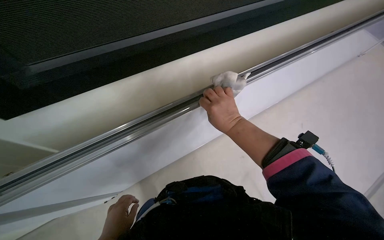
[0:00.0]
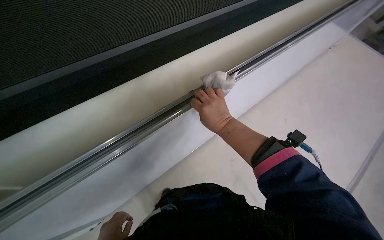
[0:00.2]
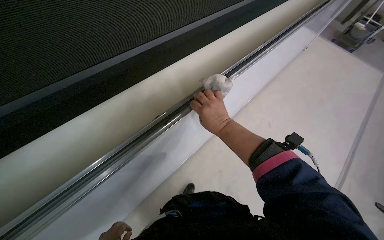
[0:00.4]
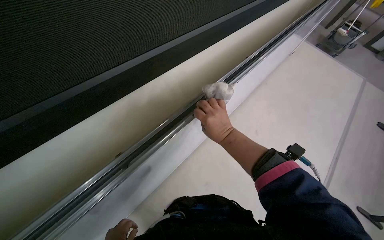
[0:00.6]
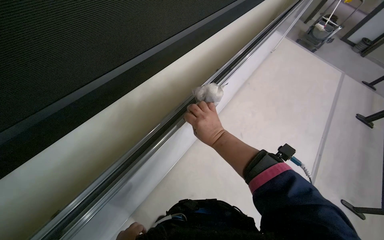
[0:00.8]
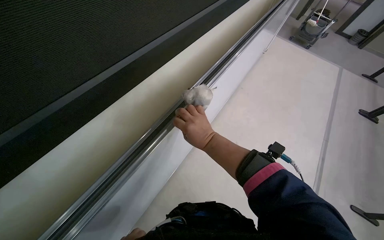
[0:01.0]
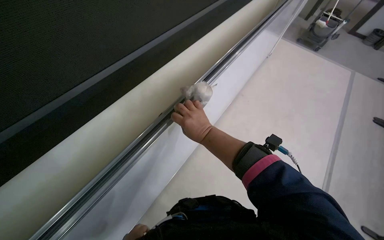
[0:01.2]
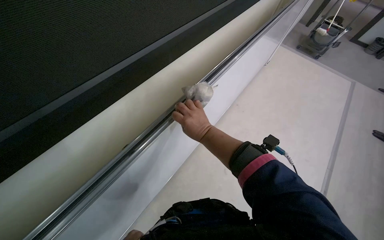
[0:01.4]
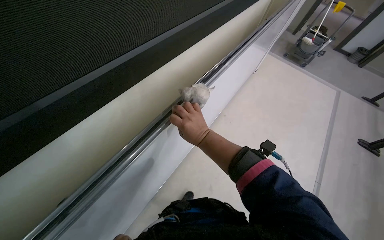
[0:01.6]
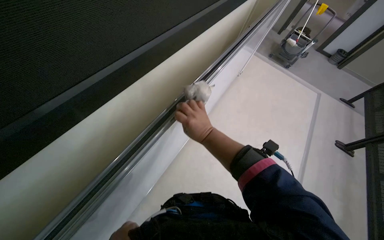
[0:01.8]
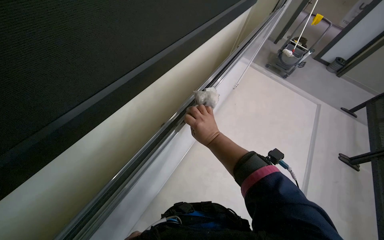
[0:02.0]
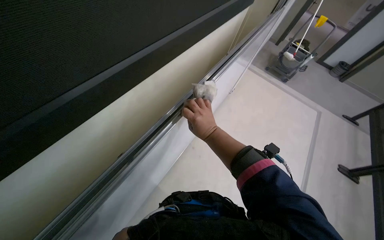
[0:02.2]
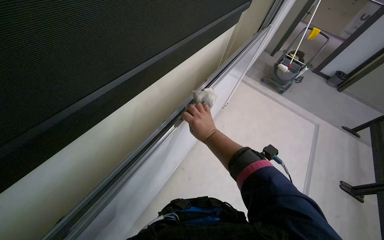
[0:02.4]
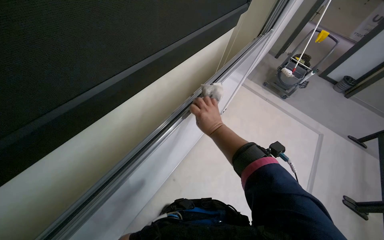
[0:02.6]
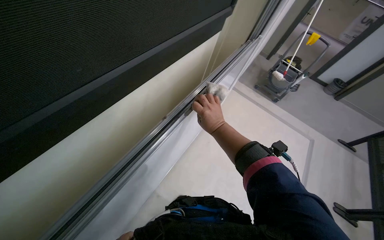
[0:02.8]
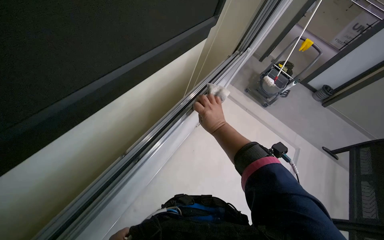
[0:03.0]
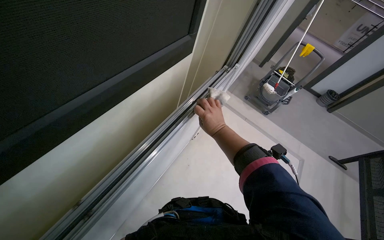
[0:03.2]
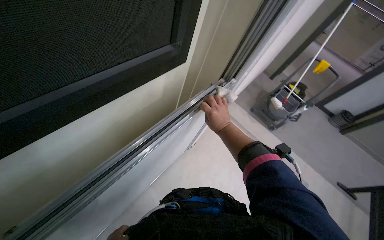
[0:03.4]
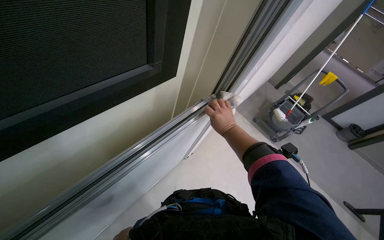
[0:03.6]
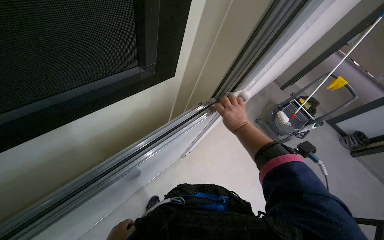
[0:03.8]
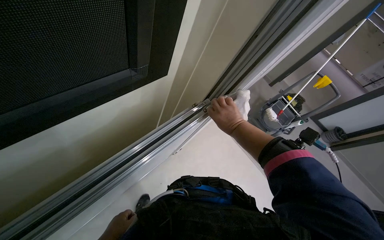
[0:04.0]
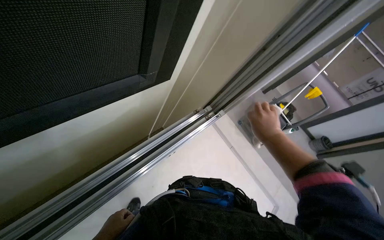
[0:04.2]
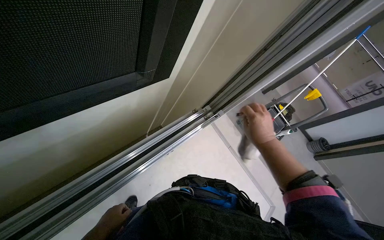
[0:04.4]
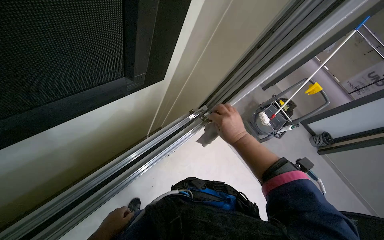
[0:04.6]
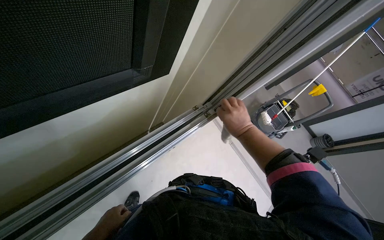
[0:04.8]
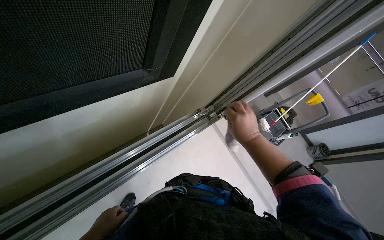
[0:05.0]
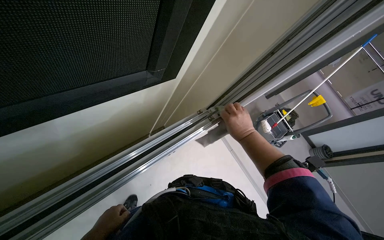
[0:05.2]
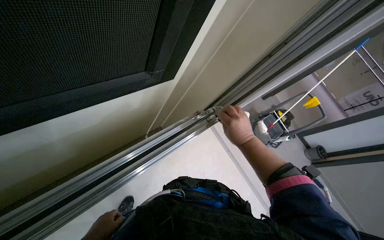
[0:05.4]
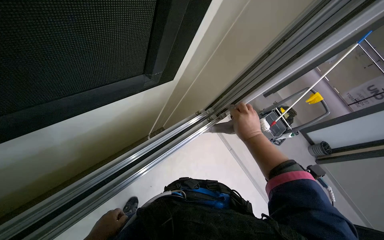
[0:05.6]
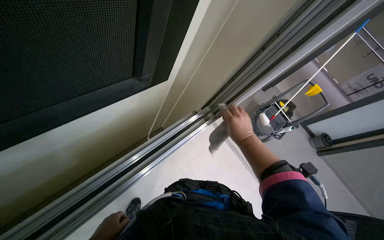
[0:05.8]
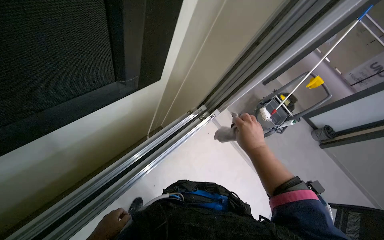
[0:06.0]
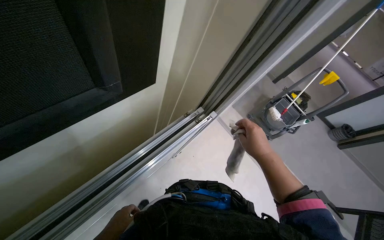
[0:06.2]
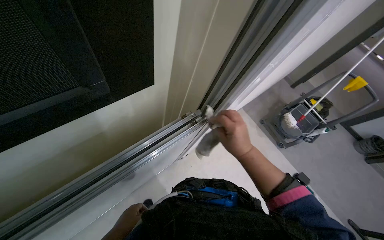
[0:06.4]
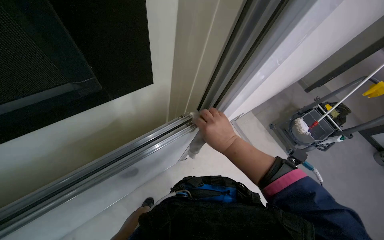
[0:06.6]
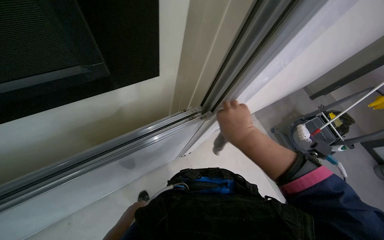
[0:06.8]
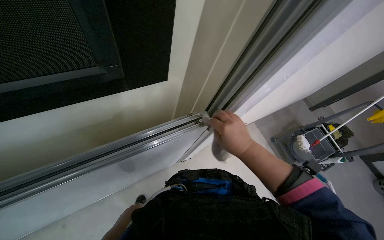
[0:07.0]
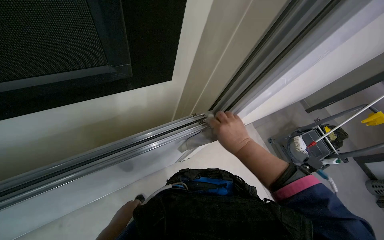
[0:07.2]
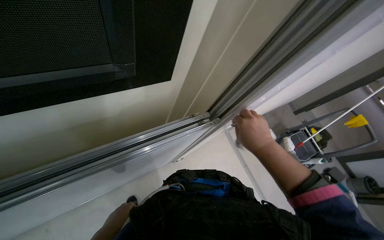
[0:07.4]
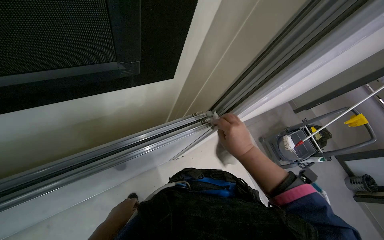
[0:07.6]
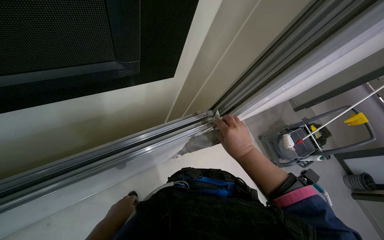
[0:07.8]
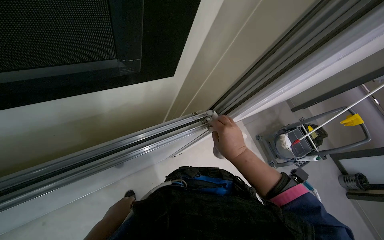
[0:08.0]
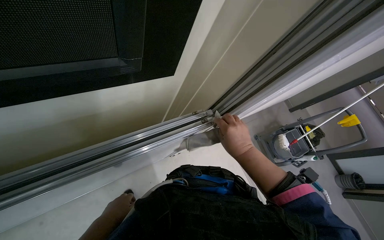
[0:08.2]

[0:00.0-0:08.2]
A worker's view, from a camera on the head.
Job: wiping surfaces.
The whole recording: Cleaning whiteboard frame. The worker wipes the metal frame of the whiteboard with a cloth.
0:03.2 to 0:05.0: The right hand heads nearer to the camera, covering about 10 cm.
0:05.0 to 0:06.6: The right hand moves to the left, some 10 cm.

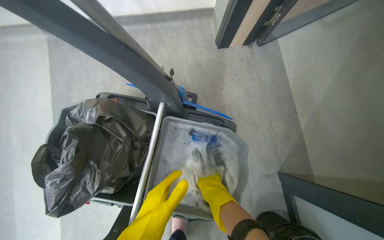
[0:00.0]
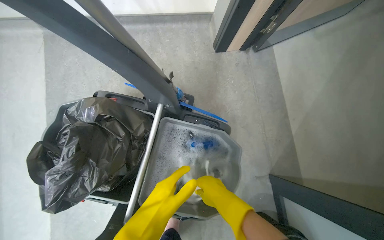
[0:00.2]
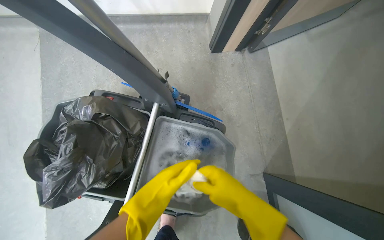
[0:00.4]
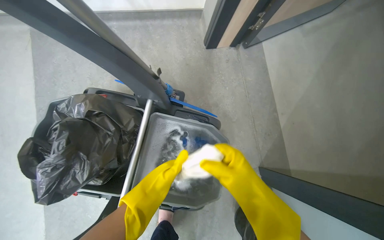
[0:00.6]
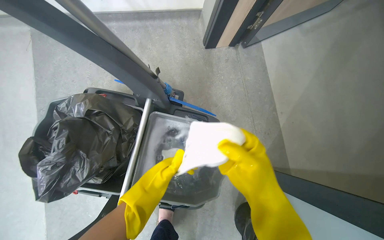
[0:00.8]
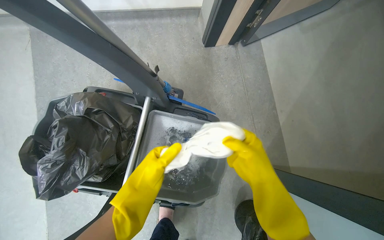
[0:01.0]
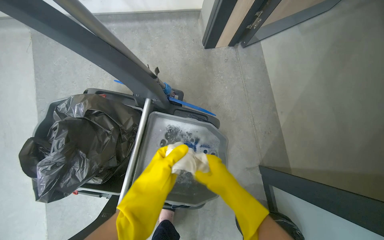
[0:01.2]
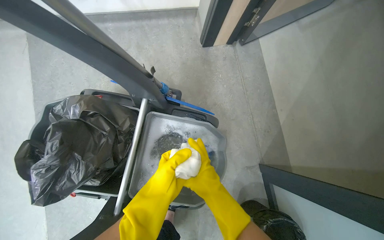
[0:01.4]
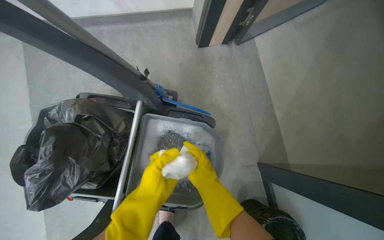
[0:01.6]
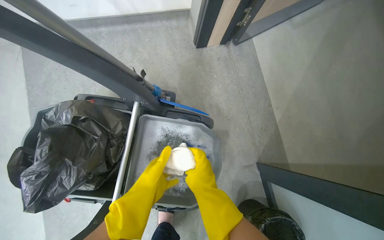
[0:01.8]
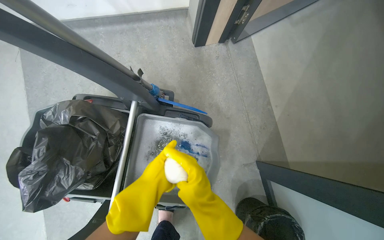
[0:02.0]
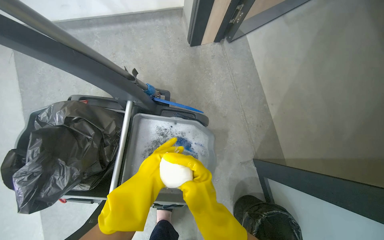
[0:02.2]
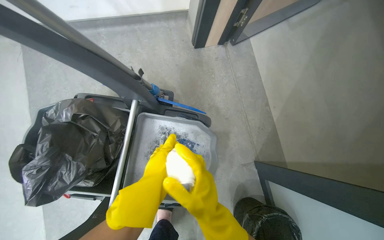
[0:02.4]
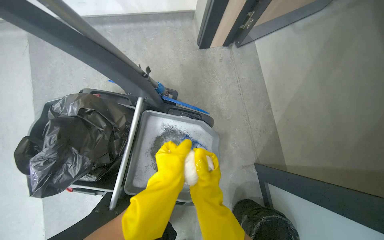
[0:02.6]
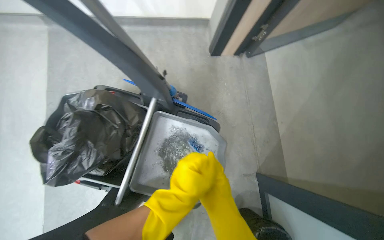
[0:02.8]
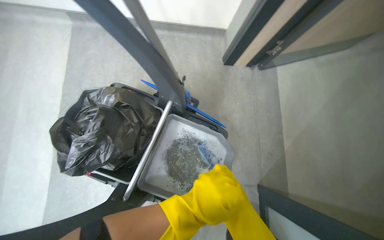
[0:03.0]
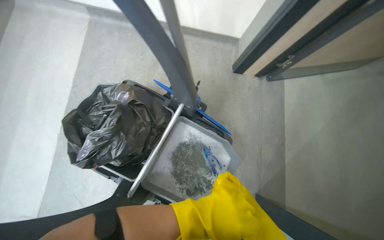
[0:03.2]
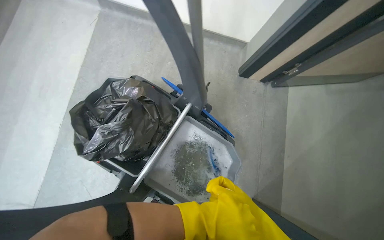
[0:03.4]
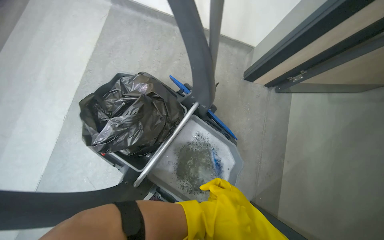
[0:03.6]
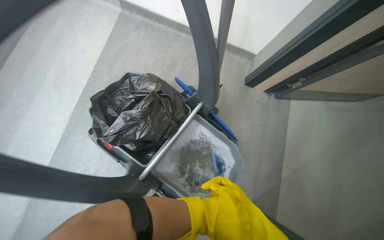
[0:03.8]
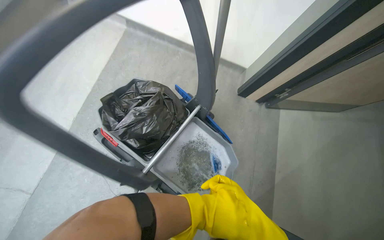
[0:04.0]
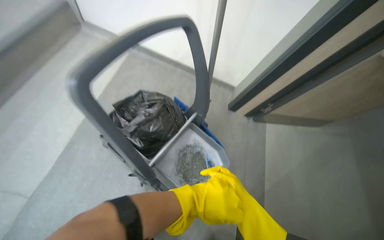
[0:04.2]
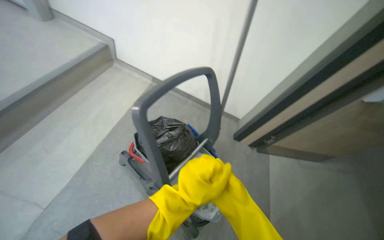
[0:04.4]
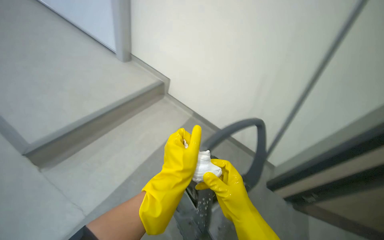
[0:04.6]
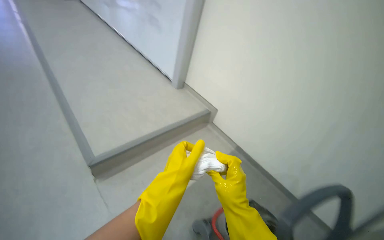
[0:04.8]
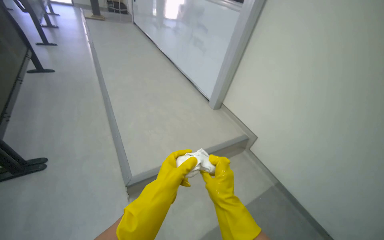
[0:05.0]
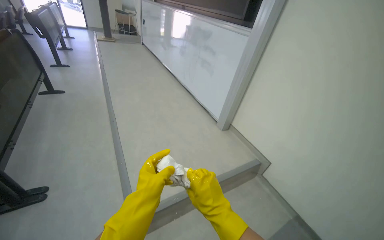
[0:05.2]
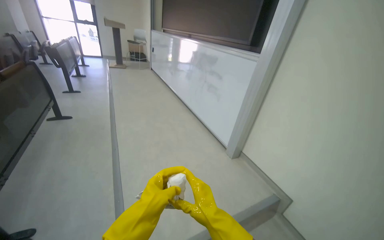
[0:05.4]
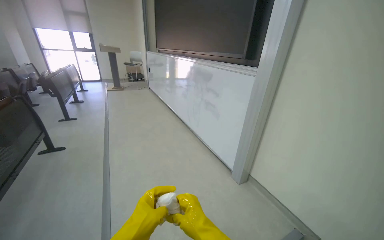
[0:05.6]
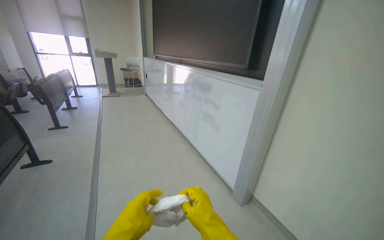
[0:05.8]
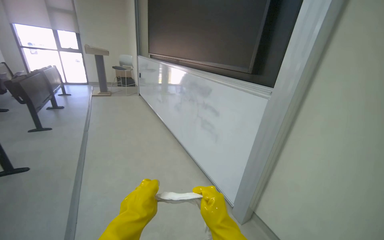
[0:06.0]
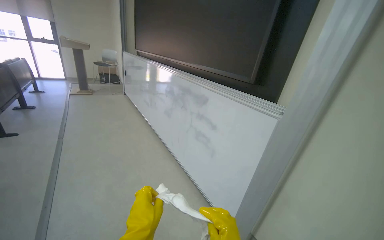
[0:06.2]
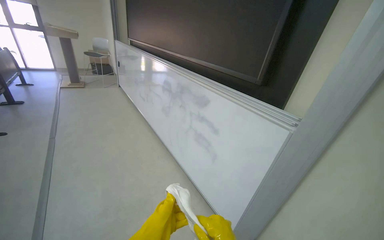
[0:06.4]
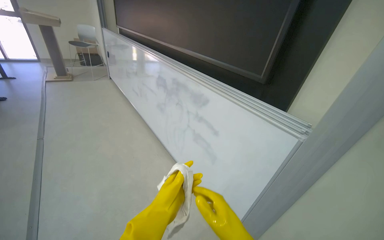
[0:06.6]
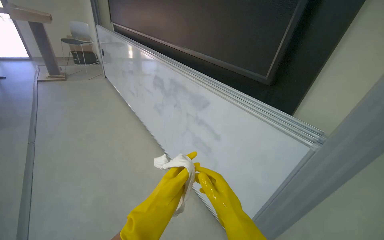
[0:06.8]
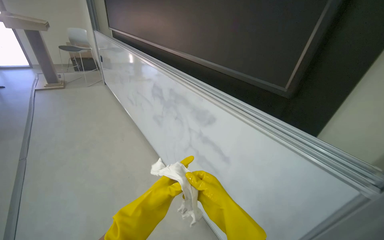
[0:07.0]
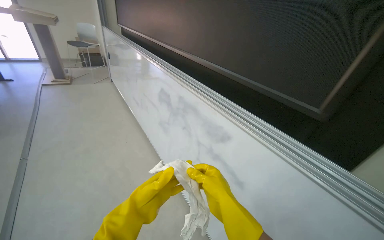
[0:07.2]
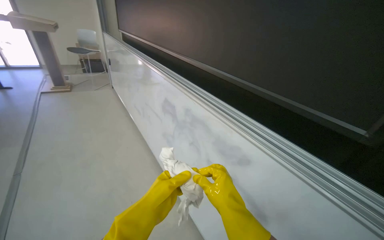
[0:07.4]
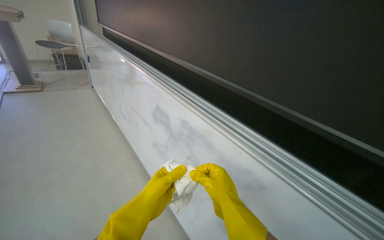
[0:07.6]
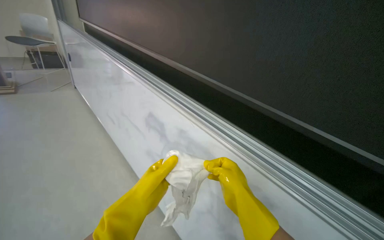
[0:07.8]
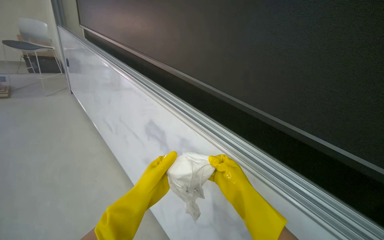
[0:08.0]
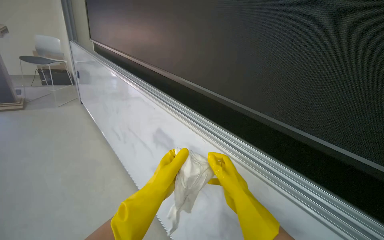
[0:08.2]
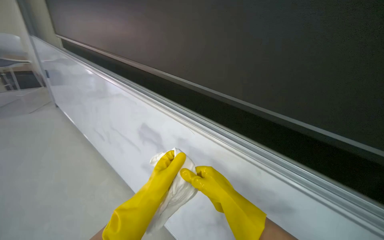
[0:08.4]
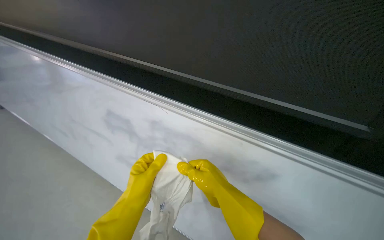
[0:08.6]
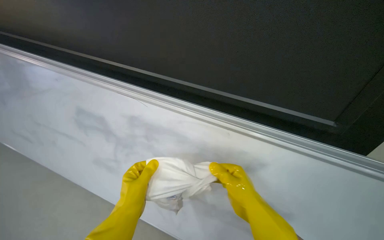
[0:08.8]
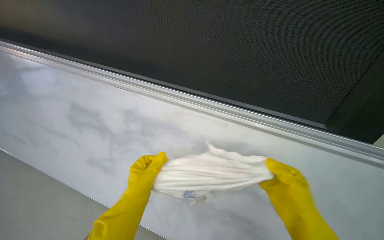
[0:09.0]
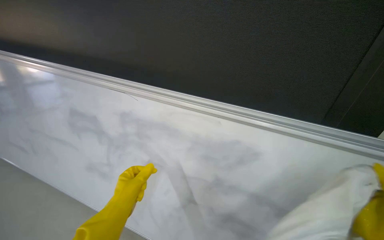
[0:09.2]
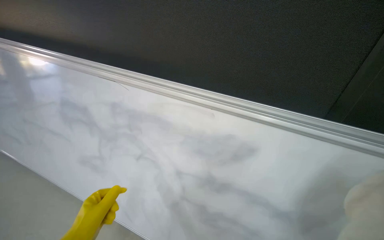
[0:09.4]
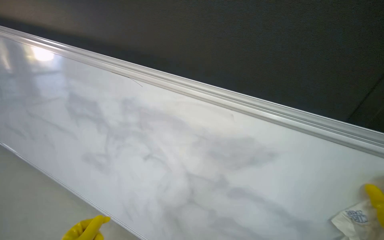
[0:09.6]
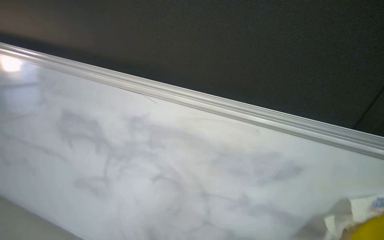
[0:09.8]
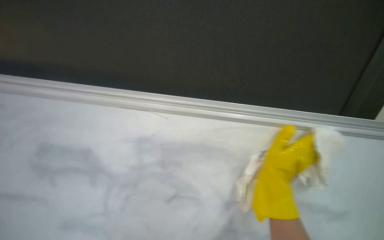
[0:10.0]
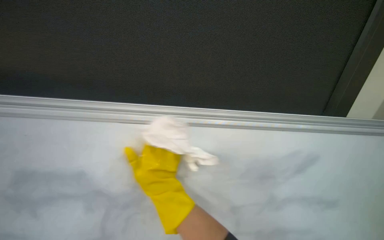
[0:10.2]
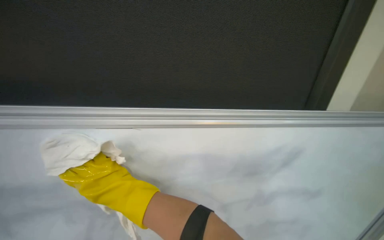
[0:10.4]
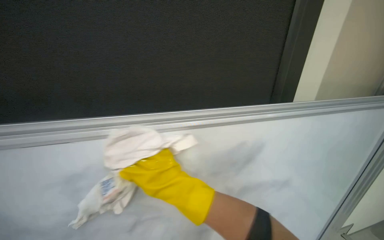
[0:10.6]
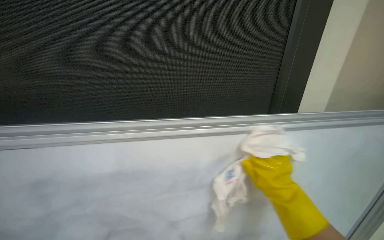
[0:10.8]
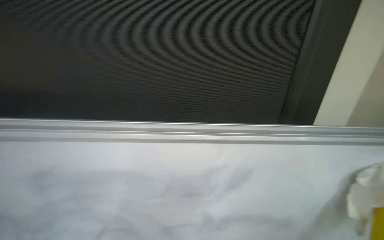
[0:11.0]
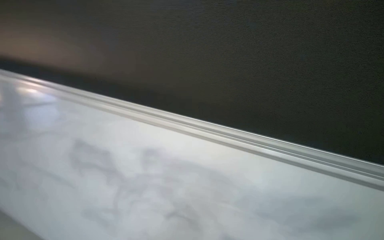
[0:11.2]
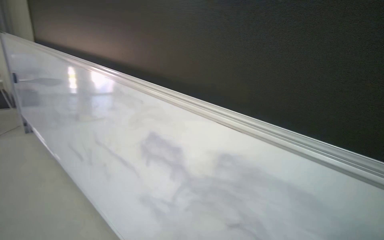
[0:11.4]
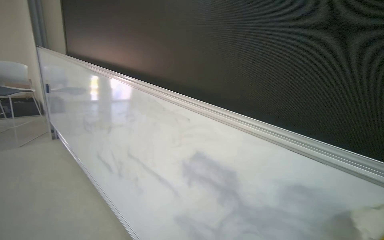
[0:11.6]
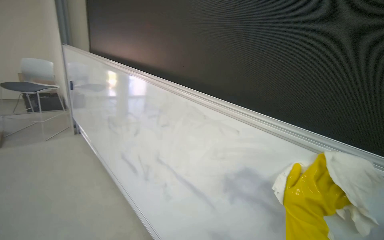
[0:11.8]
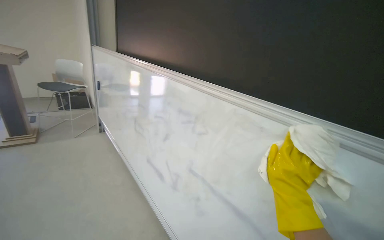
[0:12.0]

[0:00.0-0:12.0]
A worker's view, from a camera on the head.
Job: wiping surfaces.
The whole recording: Wiping whiteboard in lecture hall. The worker wrings a cloth and wipes the whiteboard in the lecture hall.
0:00.0 to 0:01.6: The right hand moves roughly 20 cm nearer to the camera and comes back. Meanwhile the left hand moves nearer and farther over roughly 10 cm, changing direction 2 times.
0:01.6 to 0:03.0: The right hand swings nearer and farther, approximately 10 cm each way, with 2 reversals.
0:03.0 to 0:04.4: The wearer moves some 50 cm. The view tips upward by approximately 30 degrees.
0:04.4 to 0:06.0: The camera is carried some 1.5 m. The head turns to the left by roughly 40 degrees. The view tips upward by about 45 degrees.
0:06.0 to 0:07.6: The camera is carried some 1 m.
0:07.6 to 0:09.0: The head turns to the right by roughly 20 degrees. The right hand is displaced to the right by roughly 10 cm.
